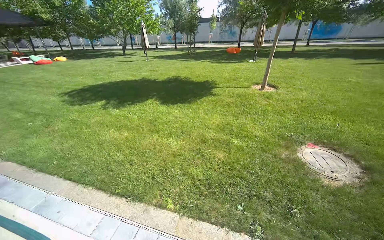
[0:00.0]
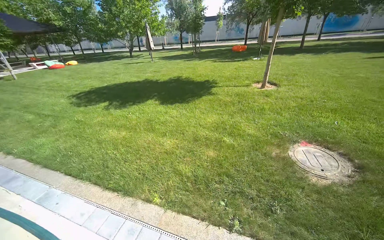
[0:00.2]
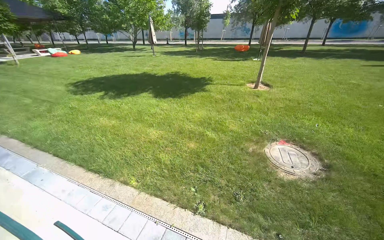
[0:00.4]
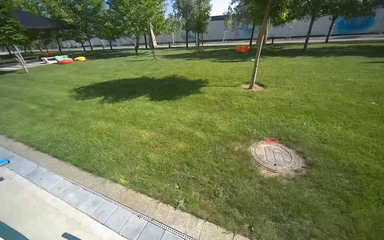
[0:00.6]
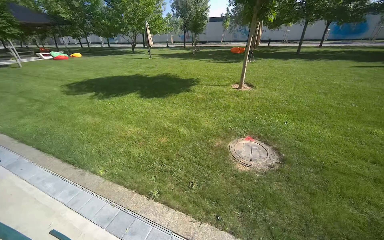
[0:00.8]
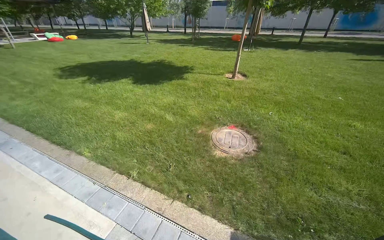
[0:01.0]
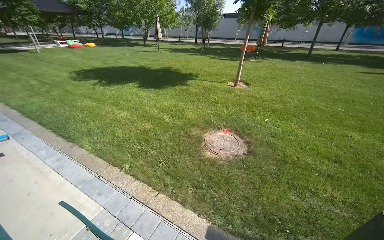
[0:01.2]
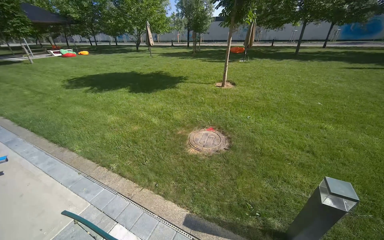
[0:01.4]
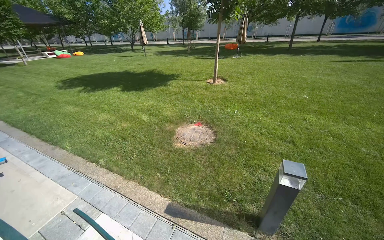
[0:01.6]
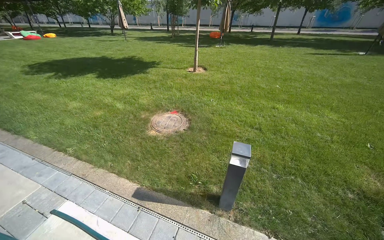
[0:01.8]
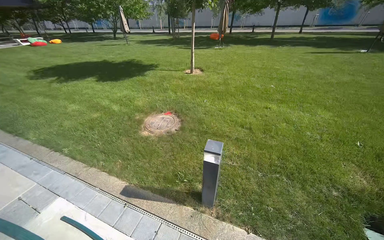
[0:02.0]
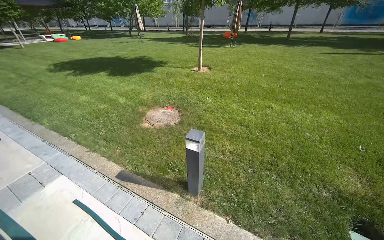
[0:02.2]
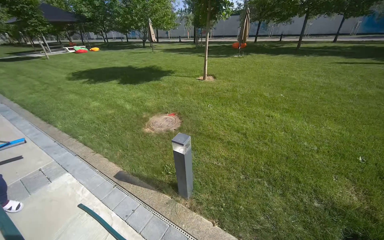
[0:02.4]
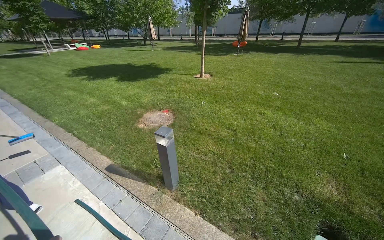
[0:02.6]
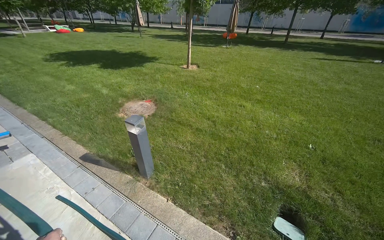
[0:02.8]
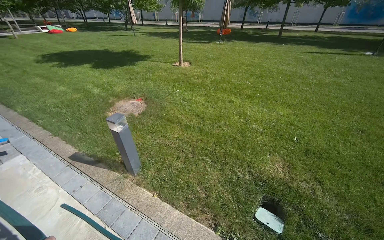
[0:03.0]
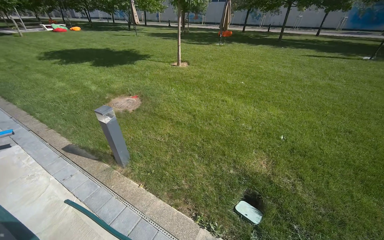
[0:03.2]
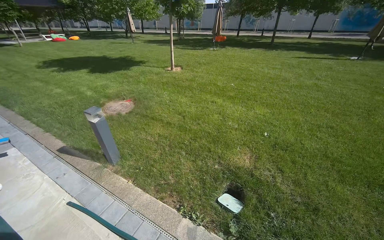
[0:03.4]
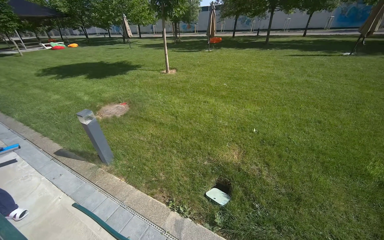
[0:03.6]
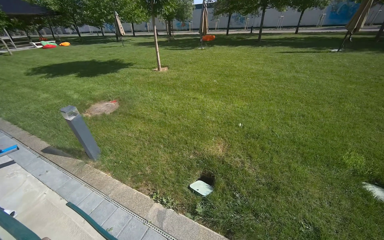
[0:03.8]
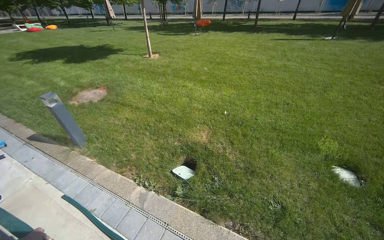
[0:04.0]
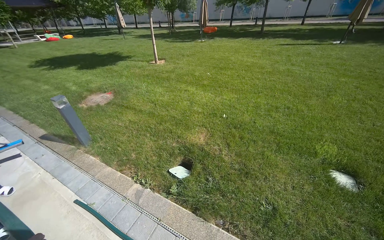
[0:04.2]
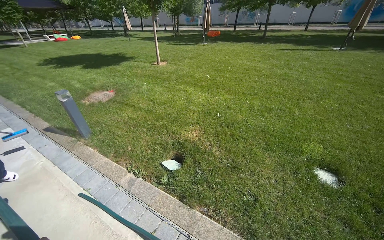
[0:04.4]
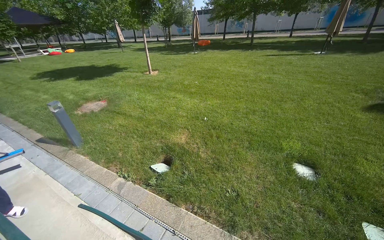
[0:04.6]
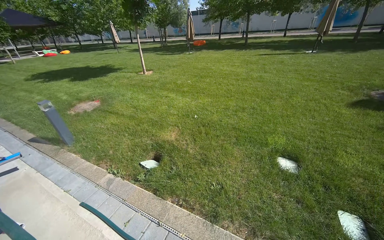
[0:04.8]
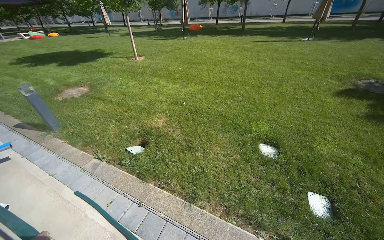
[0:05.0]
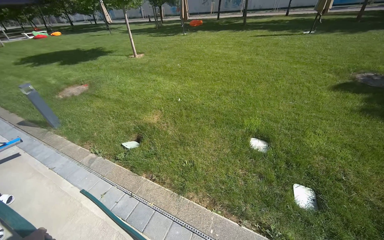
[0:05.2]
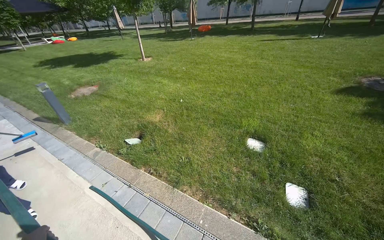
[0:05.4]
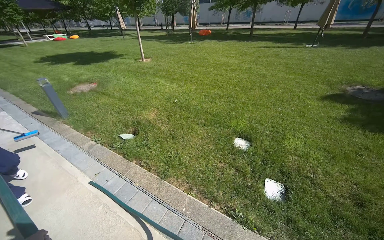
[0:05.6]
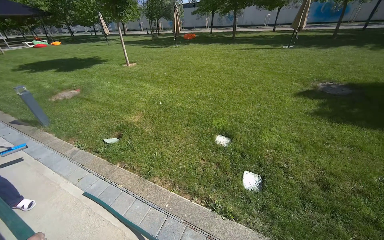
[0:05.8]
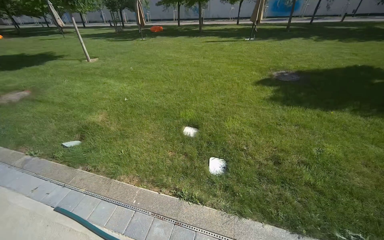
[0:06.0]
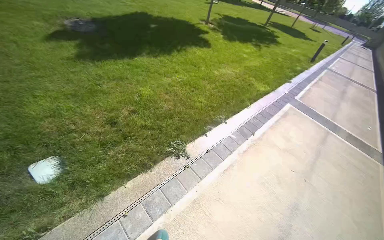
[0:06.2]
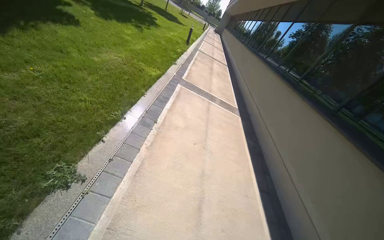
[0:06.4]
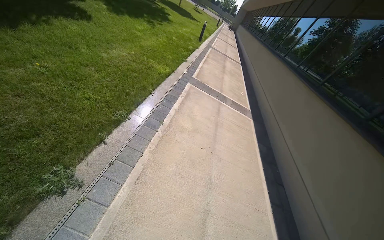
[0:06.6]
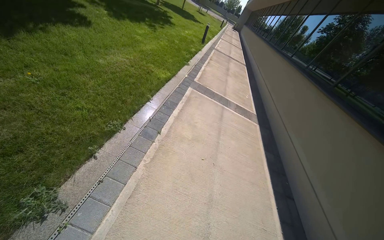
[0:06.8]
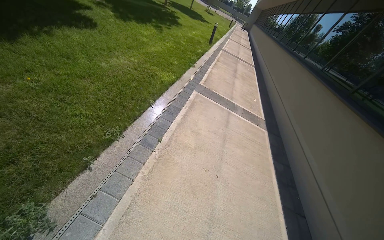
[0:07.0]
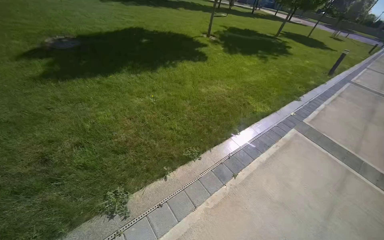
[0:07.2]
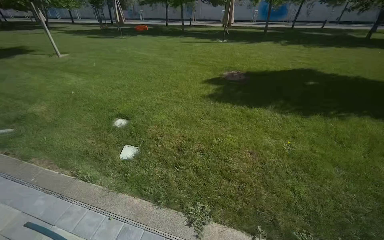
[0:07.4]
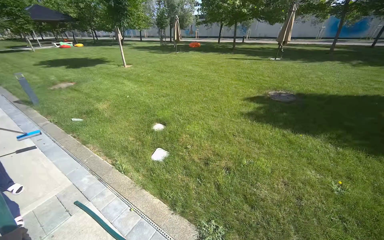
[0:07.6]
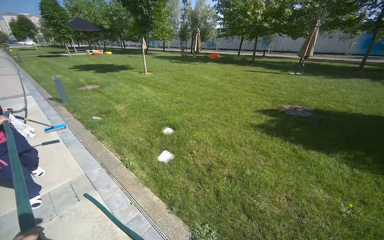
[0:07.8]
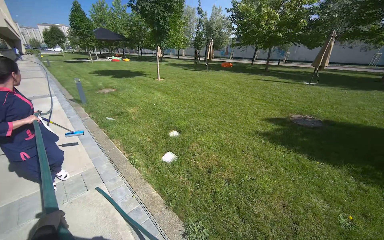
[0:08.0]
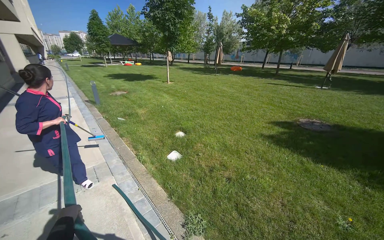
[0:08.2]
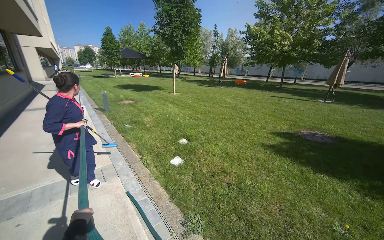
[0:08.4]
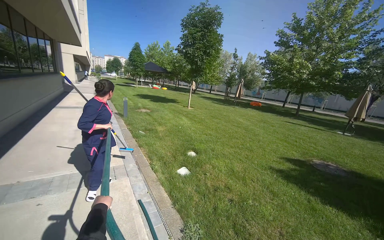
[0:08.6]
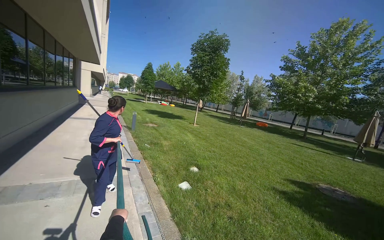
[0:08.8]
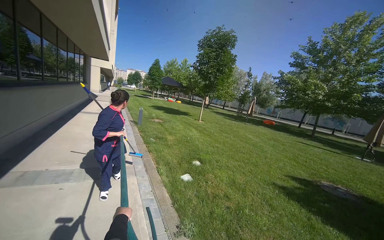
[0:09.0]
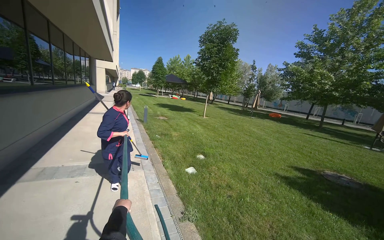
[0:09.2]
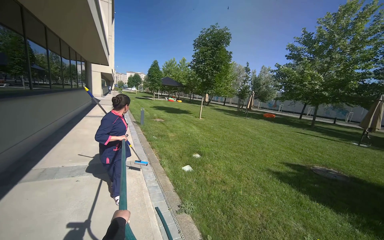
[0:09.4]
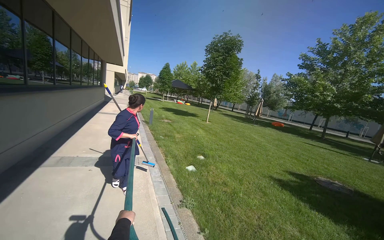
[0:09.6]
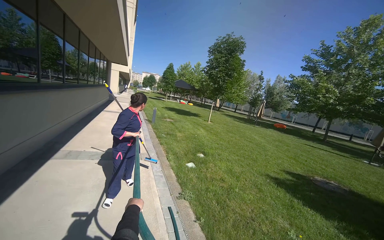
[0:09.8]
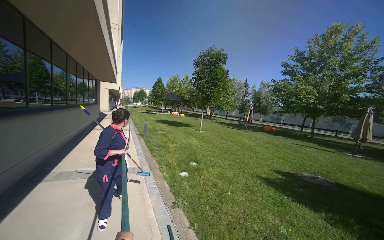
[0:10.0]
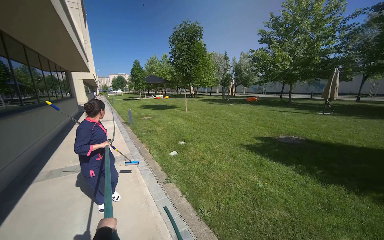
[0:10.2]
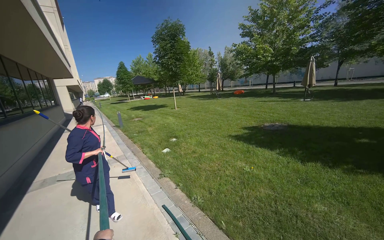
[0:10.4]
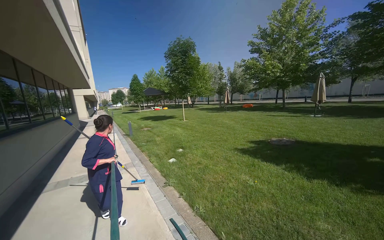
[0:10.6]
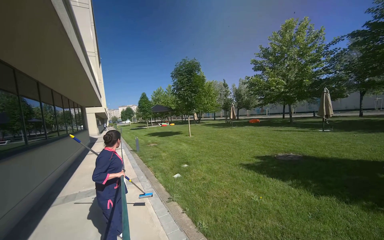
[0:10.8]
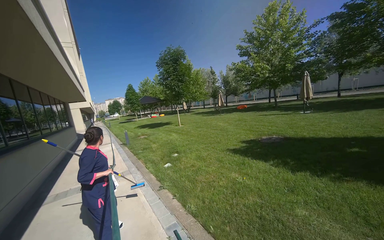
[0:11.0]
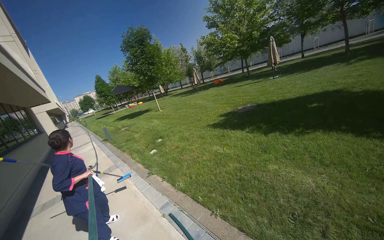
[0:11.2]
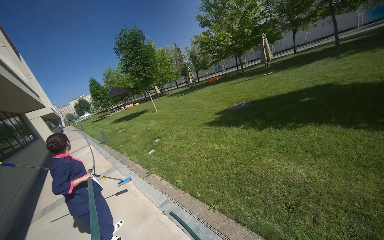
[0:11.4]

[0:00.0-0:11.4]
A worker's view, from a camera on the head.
Job: preparing cleaning supplies.
The whole recording: Laying out water hose. The worker pulls a green water hose across the grass.
0:00.0 to 0:01.4: The camera travels some 2 m.
0:01.4 to 0:02.8: The camera travels to the right, about 1.5 m.
0:02.8 to 0:04.2: The camera travels some 1.5 m.
0:04.2 to 0:05.6: The camera is carried about 1 m.
0:07.2 to 0:08.6: The head travels some 90 cm. The head turns to the left by about 100 degrees. The view tilts roughly 30 degrees upward.
0:08.6 to 0:10.0: The camera is carried roughly 1 m.
0:10.0 to 0:11.4: The head travels roughly 90 cm. The head rotates some 30 degrees to the right.

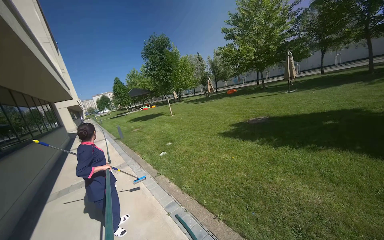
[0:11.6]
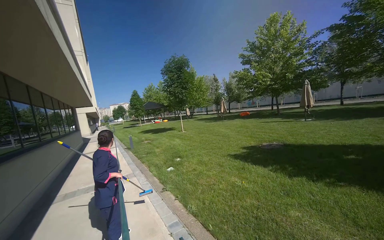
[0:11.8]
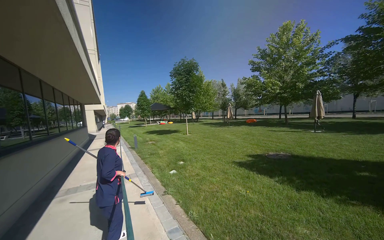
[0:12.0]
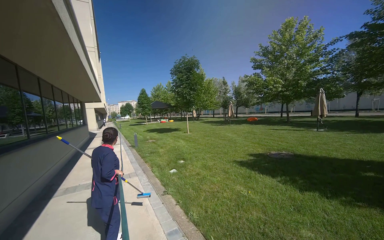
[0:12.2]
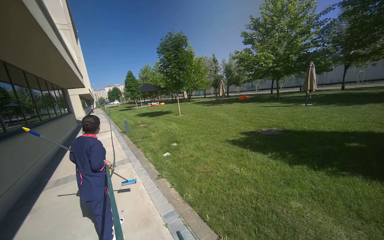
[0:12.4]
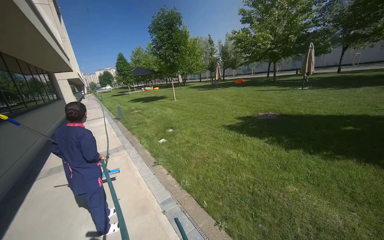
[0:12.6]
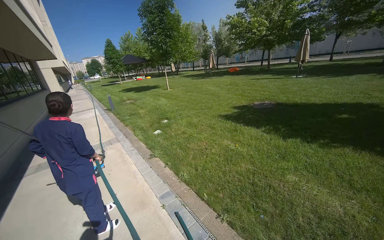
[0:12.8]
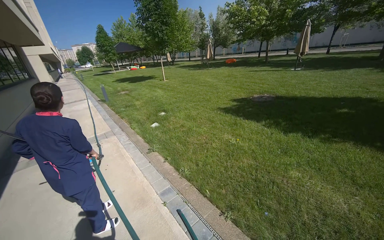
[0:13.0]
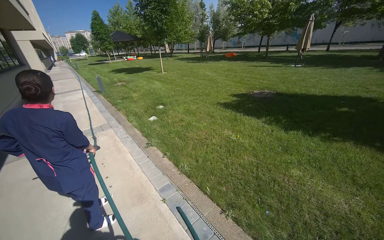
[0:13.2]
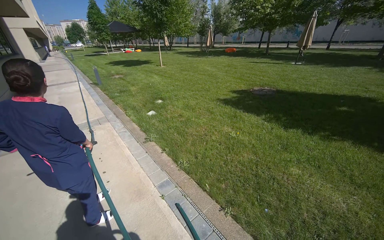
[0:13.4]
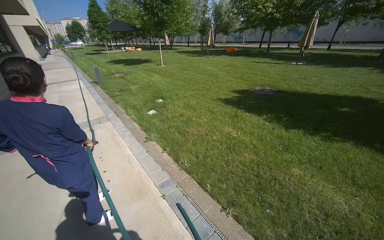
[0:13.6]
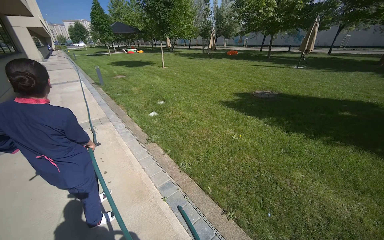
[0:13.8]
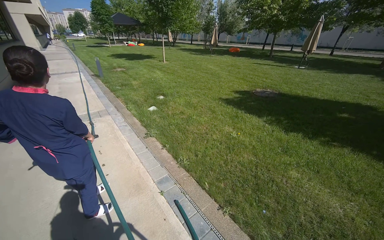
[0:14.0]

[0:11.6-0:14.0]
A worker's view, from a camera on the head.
Job: preparing cleaning supplies.
The whole recording: Laying out water hose. The worker pulls a green water hose across the grass.
0:11.6 to 0:12.8: The camera is carried approximately 50 cm.

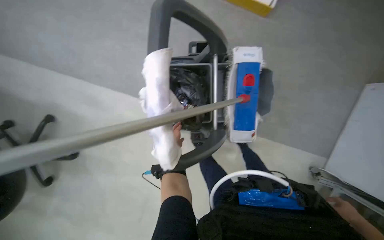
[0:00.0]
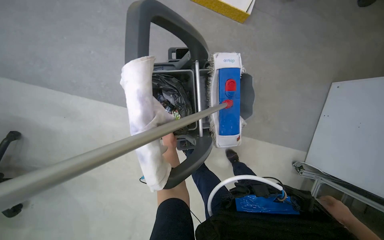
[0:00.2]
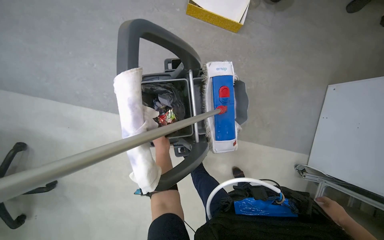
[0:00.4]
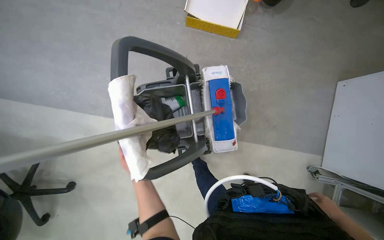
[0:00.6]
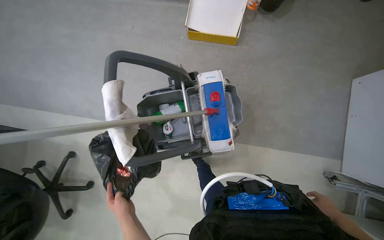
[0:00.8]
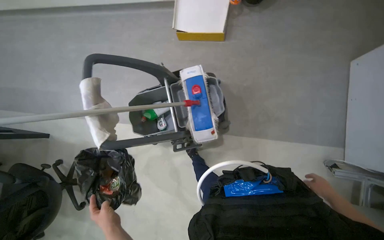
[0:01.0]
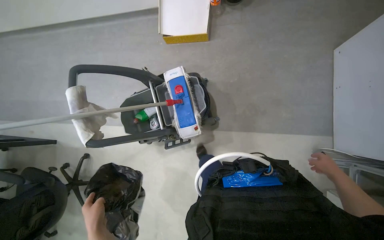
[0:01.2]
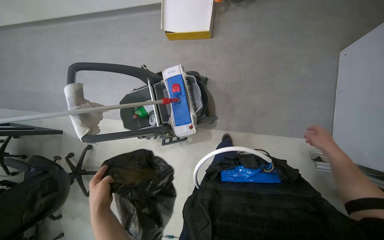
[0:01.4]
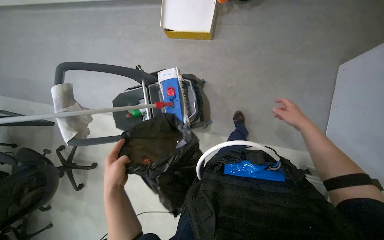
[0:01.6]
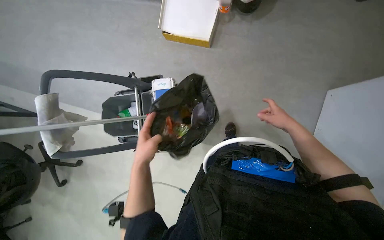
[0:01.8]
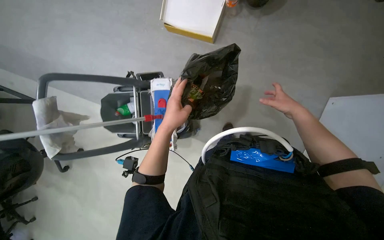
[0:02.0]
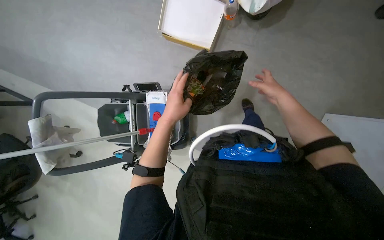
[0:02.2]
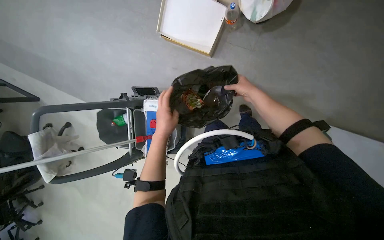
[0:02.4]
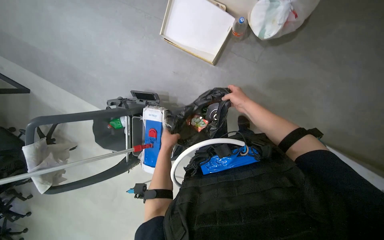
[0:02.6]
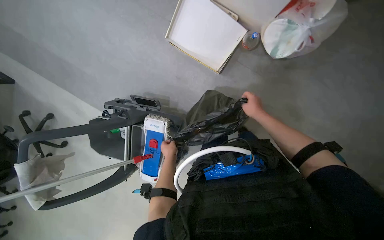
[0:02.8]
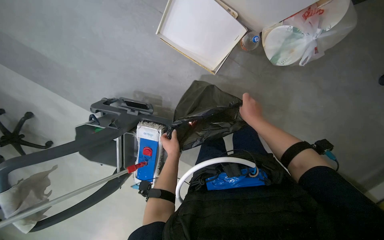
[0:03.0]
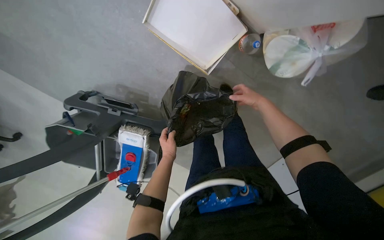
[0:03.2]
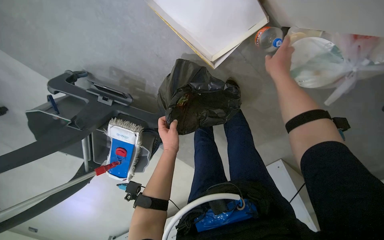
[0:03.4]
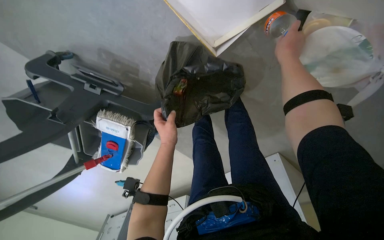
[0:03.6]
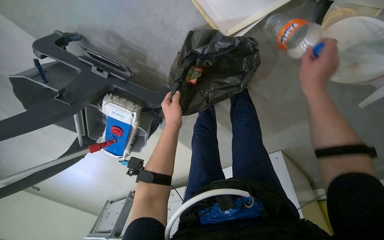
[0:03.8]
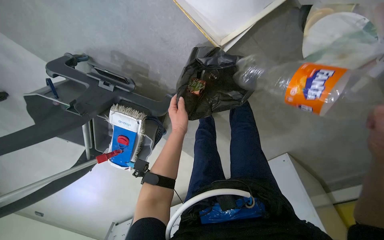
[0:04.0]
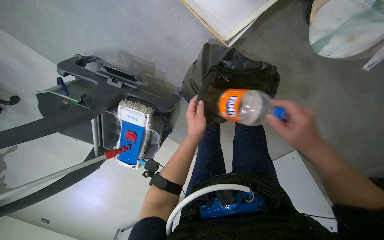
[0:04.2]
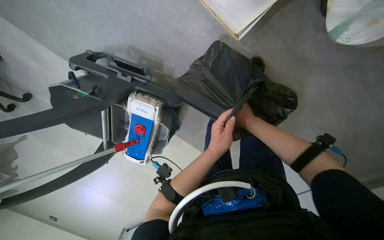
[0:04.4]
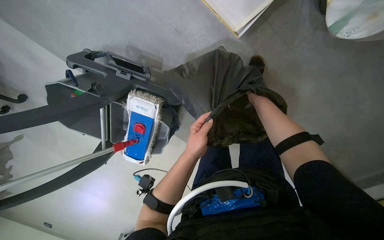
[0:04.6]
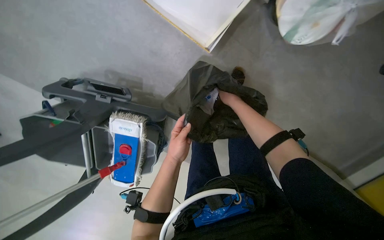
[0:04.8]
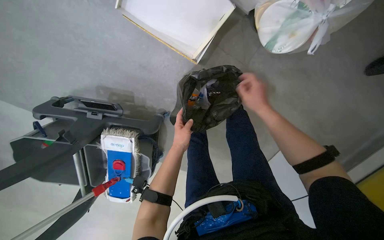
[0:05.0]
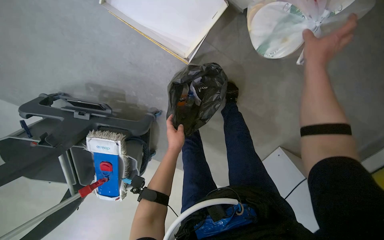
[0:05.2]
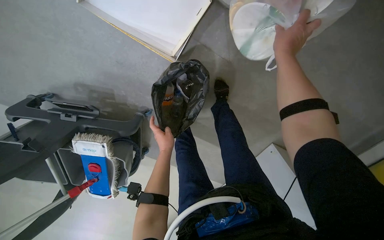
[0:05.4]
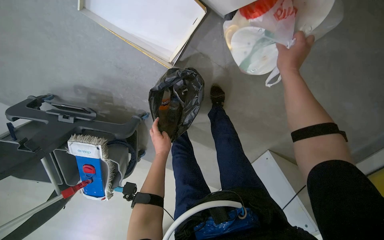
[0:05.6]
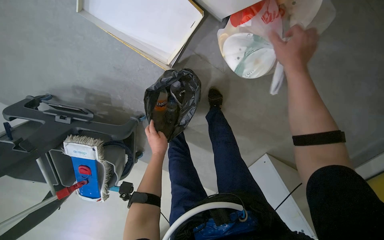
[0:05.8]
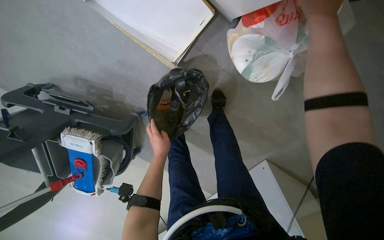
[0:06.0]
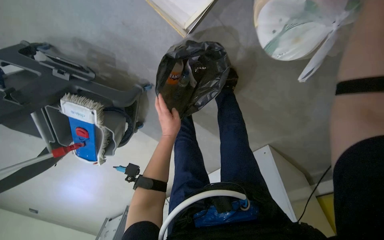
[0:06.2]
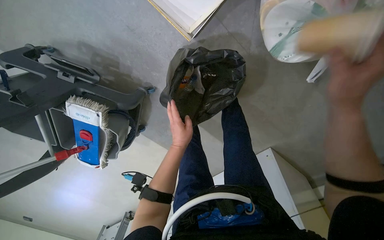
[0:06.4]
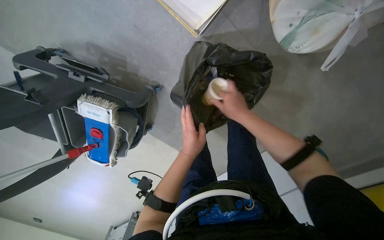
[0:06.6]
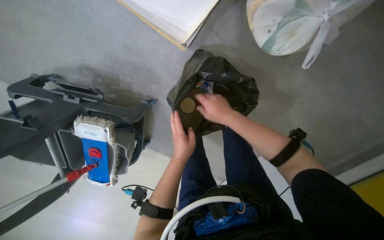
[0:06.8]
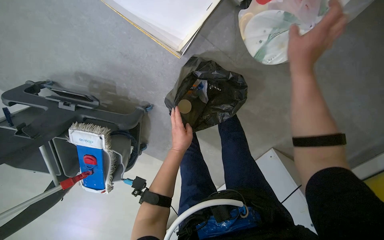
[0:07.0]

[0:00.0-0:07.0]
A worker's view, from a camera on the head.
Job: managing trash.
The whole recording: Collecting trash from floor and bins. The worker collects trash from a small bin and items from the floor, placing them into a large trash bag.
0:00.0 to 0:01.4: The camera is carried to the right, about 70 cm. The view swings about 15 degrees to the left.
0:01.4 to 0:02.8: The head travels roughly 80 cm. The wearer looks about 20 degrees further downward.
0:02.8 to 0:04.2: The view tilts approximately 20 degrees downward.
